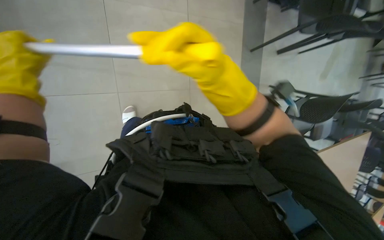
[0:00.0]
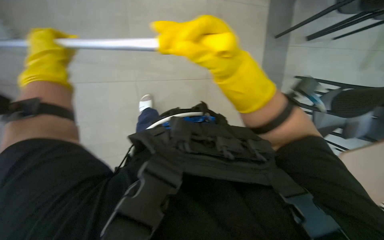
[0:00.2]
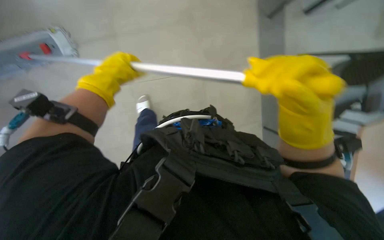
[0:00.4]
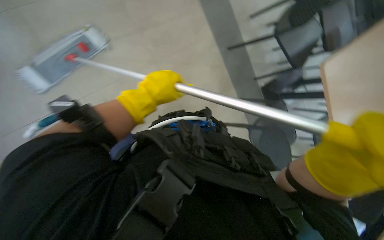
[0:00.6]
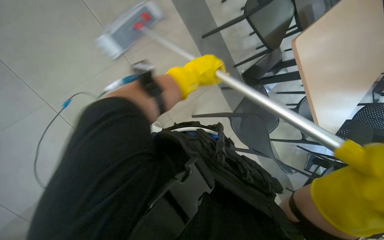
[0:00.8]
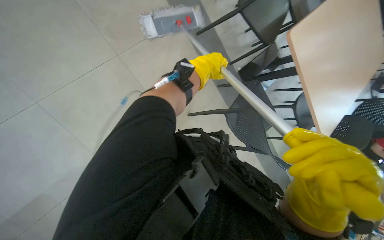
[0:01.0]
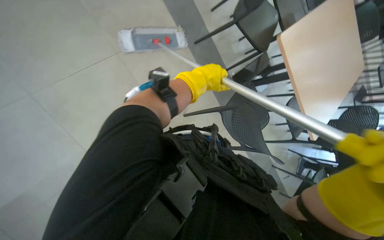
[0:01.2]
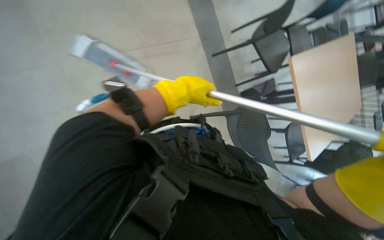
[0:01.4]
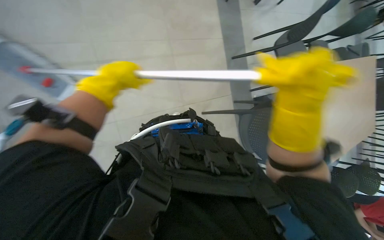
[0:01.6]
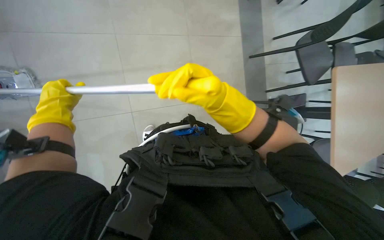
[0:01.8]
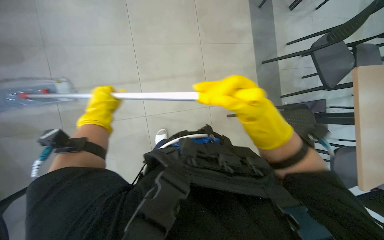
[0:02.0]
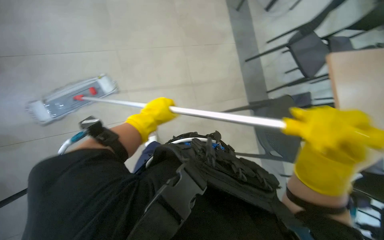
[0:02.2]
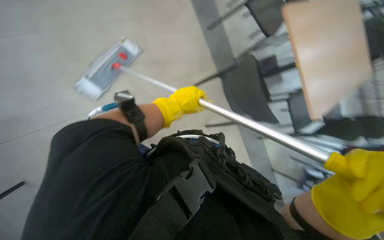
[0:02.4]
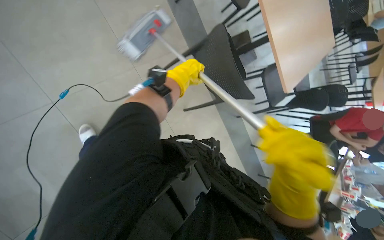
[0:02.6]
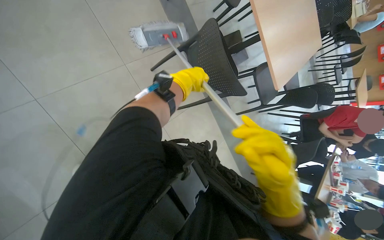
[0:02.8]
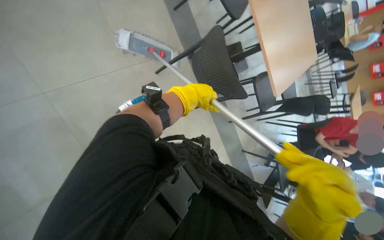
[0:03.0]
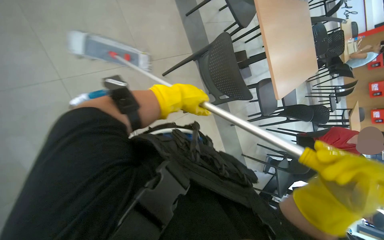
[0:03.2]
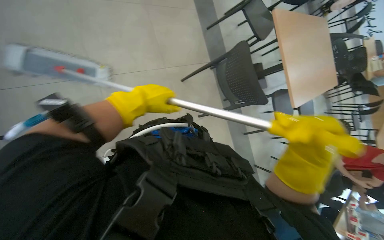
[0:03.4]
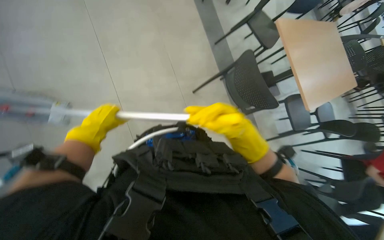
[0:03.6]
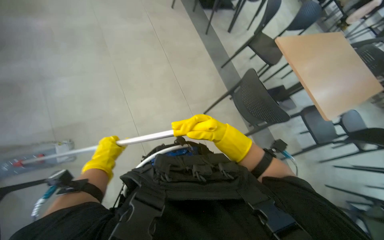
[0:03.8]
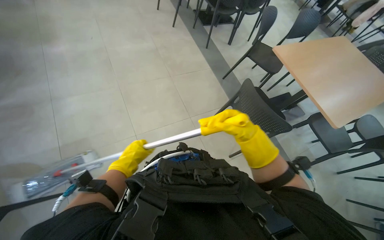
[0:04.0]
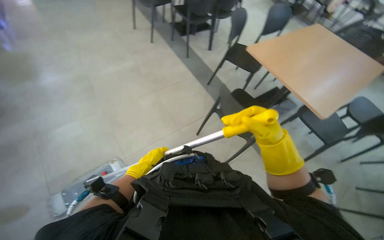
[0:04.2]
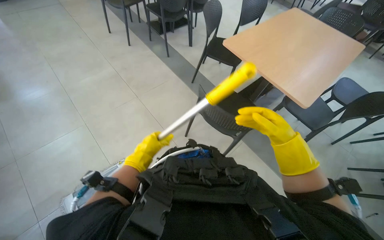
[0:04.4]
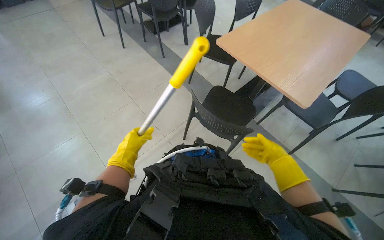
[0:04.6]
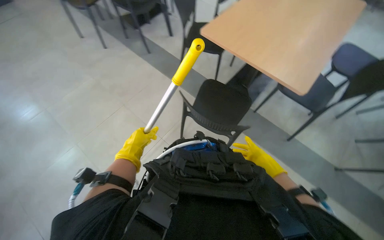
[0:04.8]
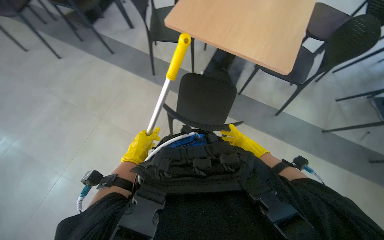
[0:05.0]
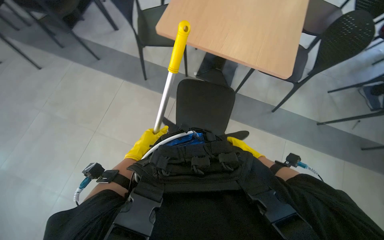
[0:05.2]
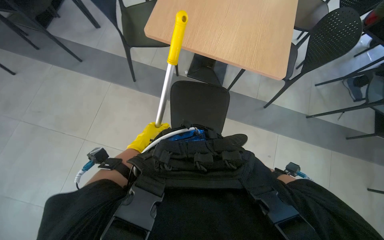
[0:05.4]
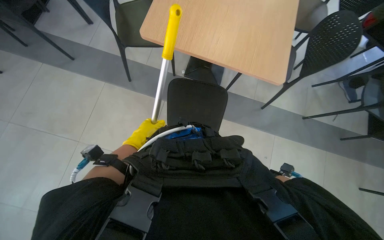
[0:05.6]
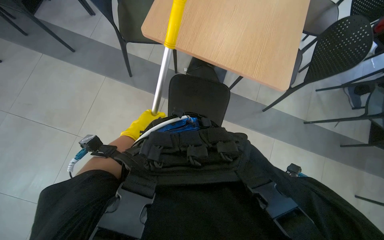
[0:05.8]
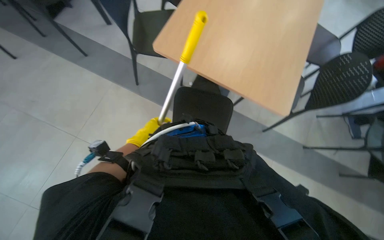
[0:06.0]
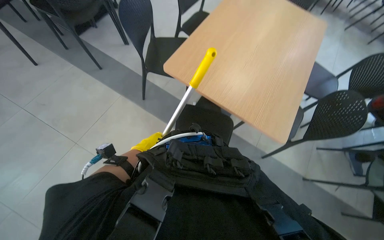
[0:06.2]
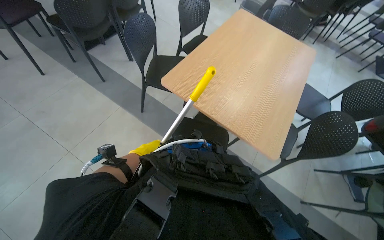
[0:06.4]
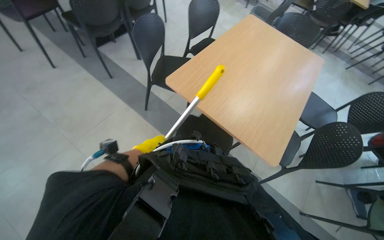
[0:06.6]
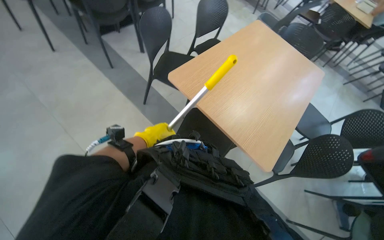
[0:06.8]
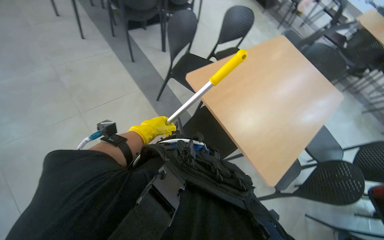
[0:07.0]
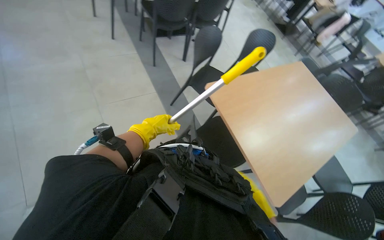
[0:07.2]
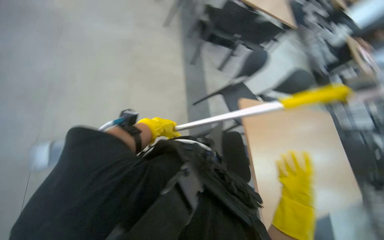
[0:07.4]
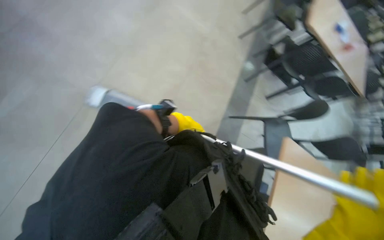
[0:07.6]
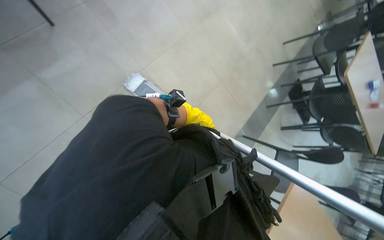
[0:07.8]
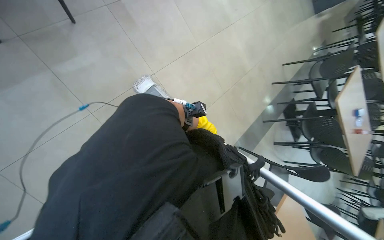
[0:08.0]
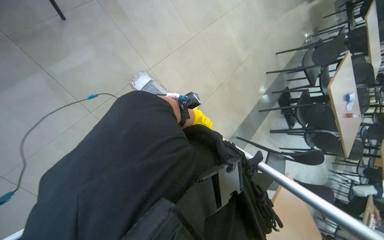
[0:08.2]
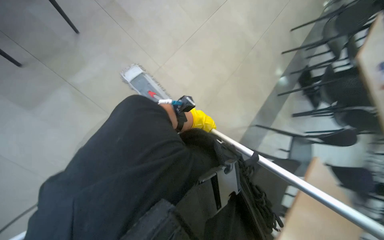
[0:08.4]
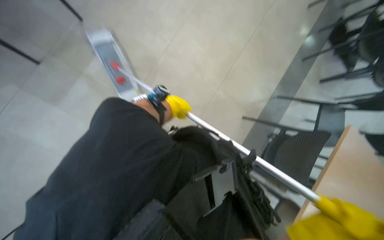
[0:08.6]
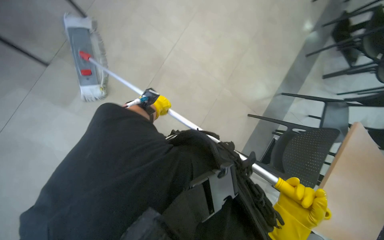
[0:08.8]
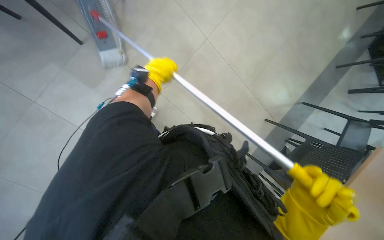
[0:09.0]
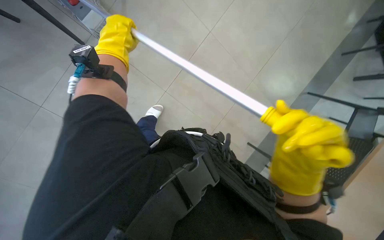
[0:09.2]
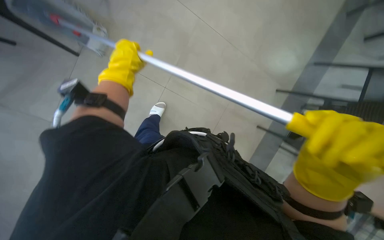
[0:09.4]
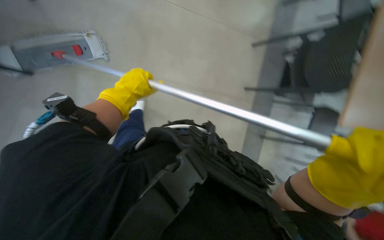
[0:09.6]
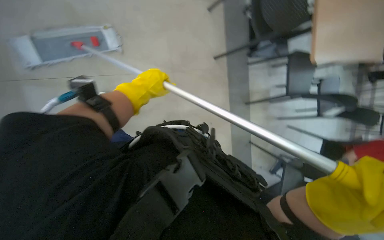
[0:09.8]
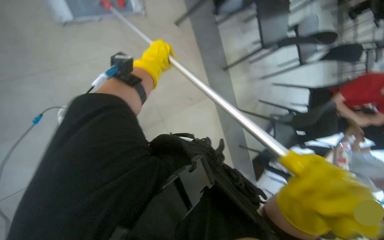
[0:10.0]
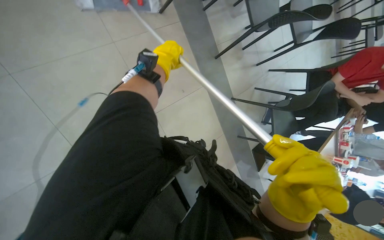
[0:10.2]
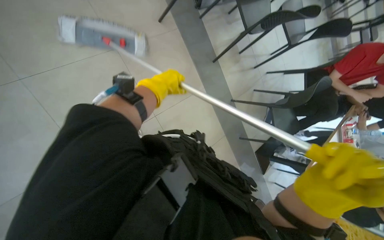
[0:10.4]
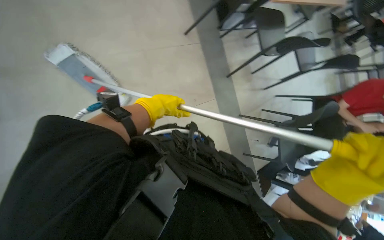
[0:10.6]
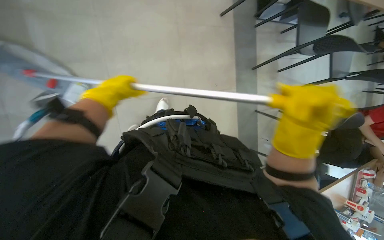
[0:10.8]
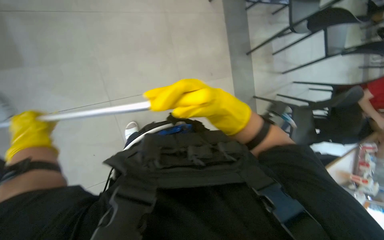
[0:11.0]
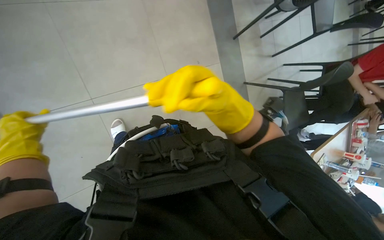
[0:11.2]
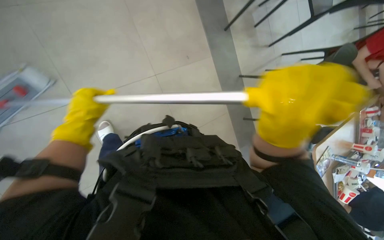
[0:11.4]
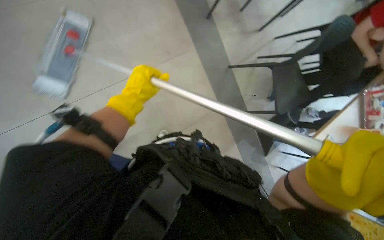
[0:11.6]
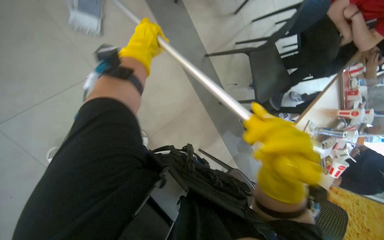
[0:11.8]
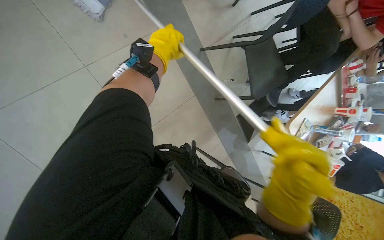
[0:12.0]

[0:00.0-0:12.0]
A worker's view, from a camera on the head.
Job: mopping floor.
The whole recording: Mopping the floor. The worker mops the floor with a flat mop, pausing to rinse and wring the mop head.
0:00.0 to 0:01.6: The left hand moves to the right, approximately 25 cm.
0:01.6 to 0:03.0: The left hand heads to the right, covering approximately 25 cm.
0:03.0 to 0:04.4: The camera sweeps to the left, by approximately 15 degrees. The camera pitches upward, by roughly 25 degrees. The right hand goes roughly 20 cm farther from the camera, and reaches about 30 cm to the left, then returns. Meanwhile the left hand is displaced to the left by about 20 cm.
0:04.4 to 0:06.0: The wearer moves about 50 cm.
0:06.0 to 0:07.6: The camera travels roughly 50 cm. The head rotates about 85 degrees to the left. The view tilts about 25 degrees upward.
0:07.6 to 0:09.0: The head turns to the left by roughly 20 degrees.
0:10.4 to 0:12.0: The wearer moves roughly 50 cm.

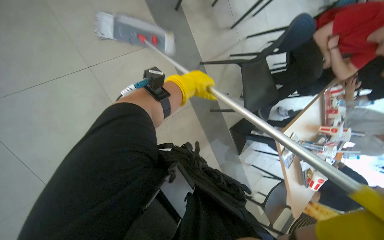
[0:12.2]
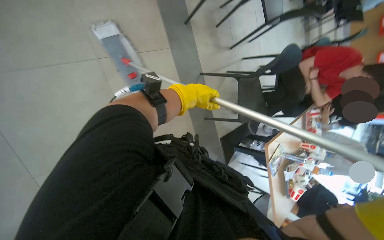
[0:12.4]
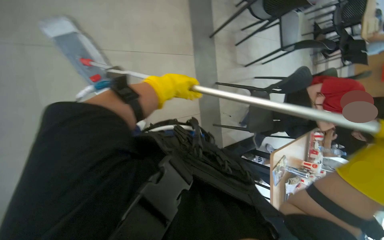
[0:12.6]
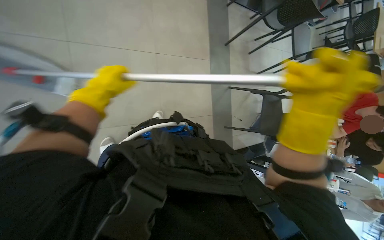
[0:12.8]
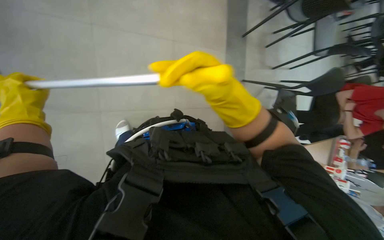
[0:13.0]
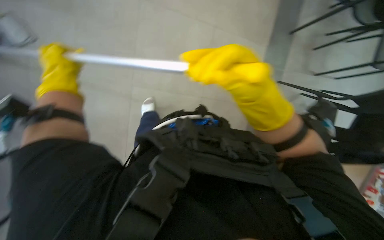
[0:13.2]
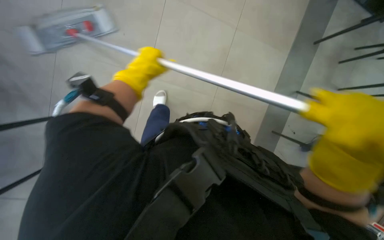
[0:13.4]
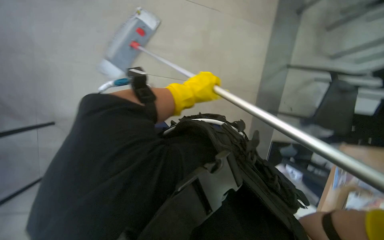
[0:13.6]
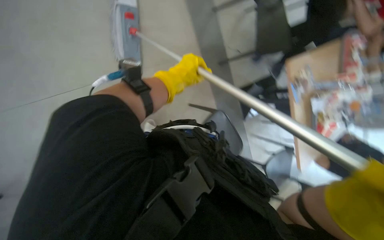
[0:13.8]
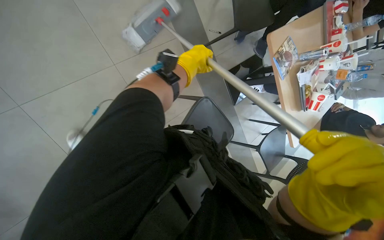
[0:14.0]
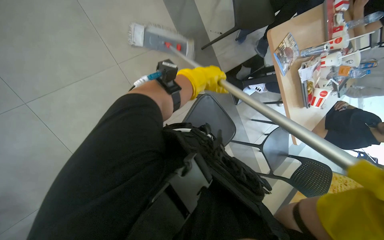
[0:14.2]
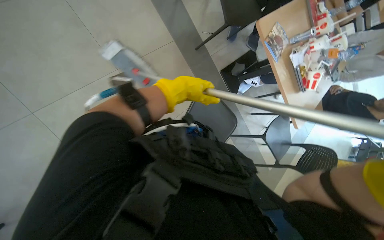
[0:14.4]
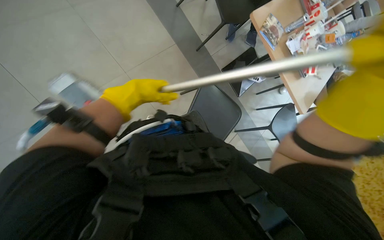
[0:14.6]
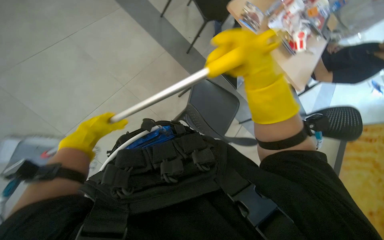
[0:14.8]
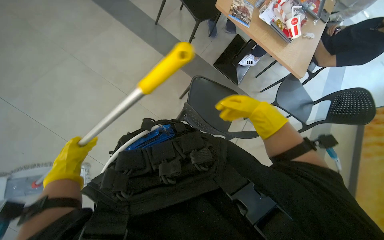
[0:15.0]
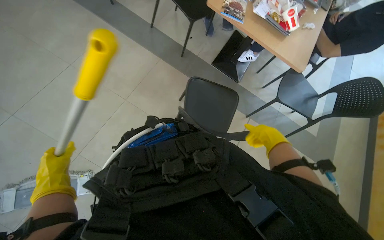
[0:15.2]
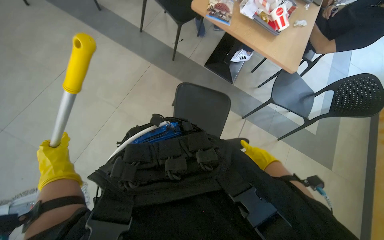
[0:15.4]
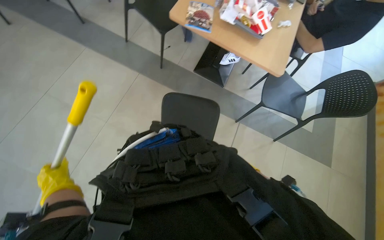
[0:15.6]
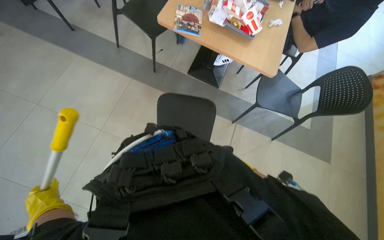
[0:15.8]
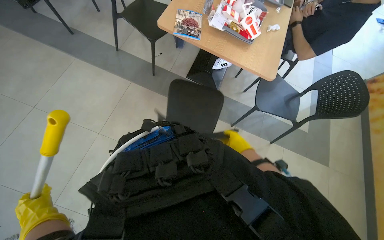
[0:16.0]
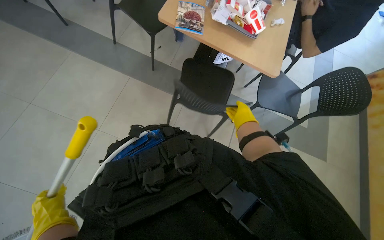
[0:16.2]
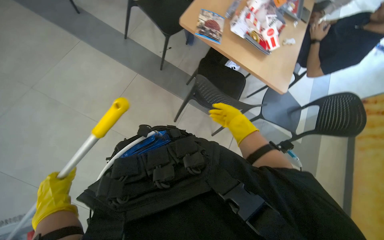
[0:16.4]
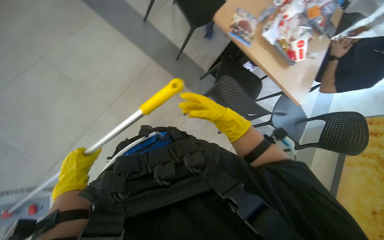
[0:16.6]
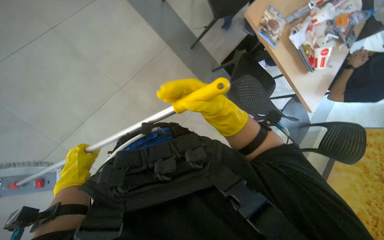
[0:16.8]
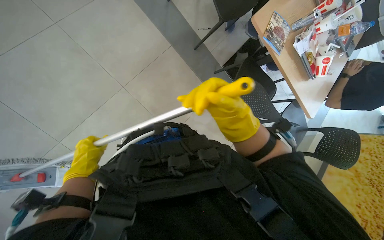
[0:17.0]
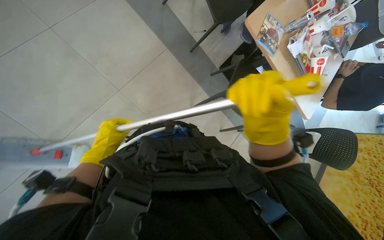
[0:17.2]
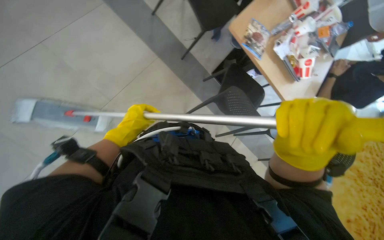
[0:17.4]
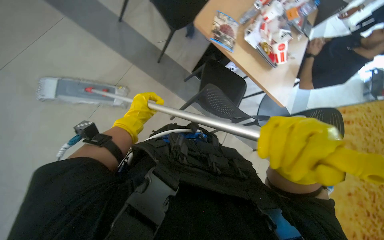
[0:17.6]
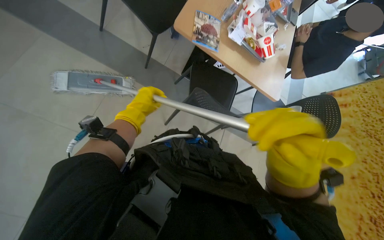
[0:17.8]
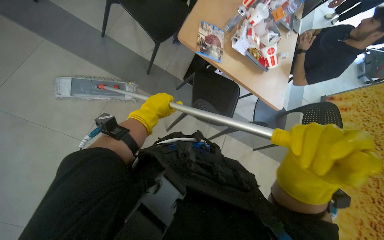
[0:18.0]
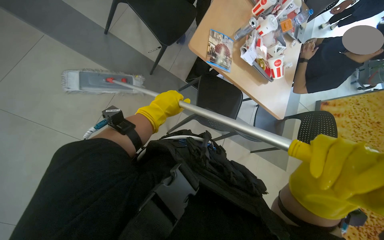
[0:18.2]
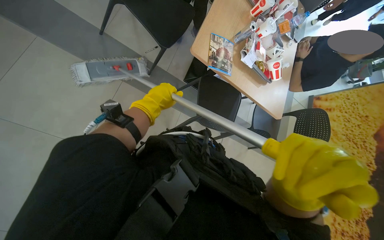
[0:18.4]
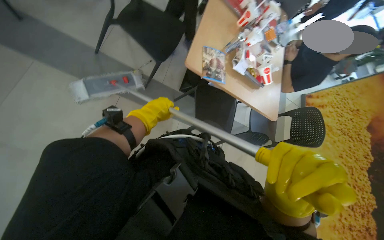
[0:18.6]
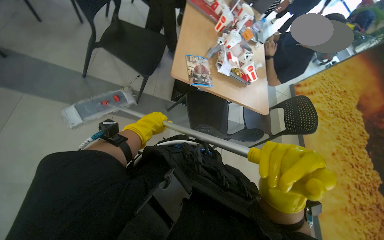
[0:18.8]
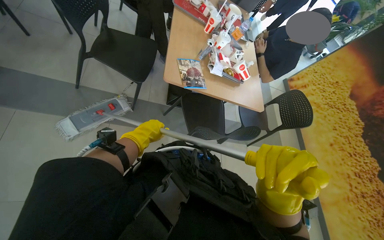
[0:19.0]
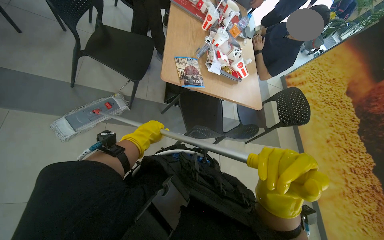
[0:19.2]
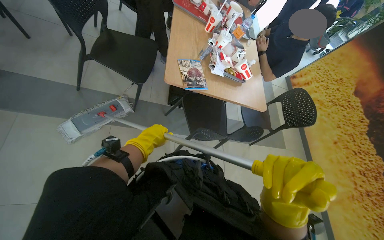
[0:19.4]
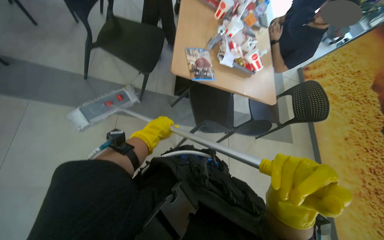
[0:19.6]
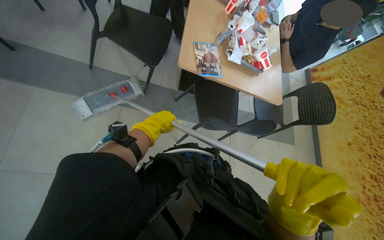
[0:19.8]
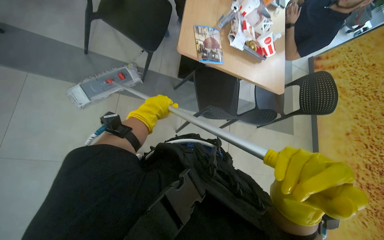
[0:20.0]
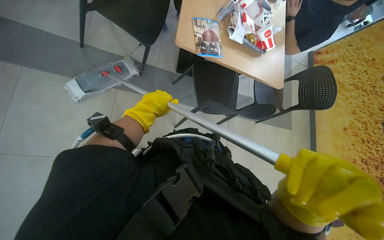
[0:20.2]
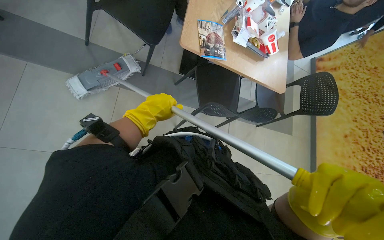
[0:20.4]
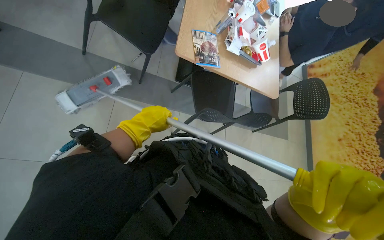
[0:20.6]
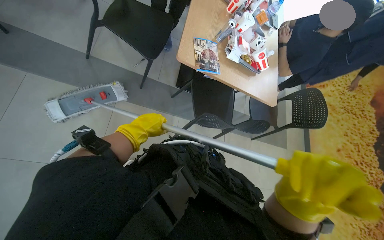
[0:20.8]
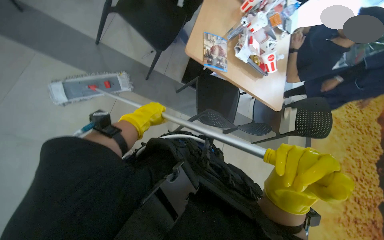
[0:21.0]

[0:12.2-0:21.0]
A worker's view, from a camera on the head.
Job: mopping floor.
The whole recording: Mopping the floor. The worker mops the floor with a flat mop, pausing to rinse and wring the mop head.
0:12.2 to 0:13.6: The camera is carried some 60 cm. The scene turns some 45 degrees clockwise in the picture.
0:13.6 to 0:15.2: The camera travels approximately 40 cm. Everything in view rotates approximately 40 degrees counterclockwise.
0:15.2 to 0:16.6: The right hand shifts roughly 30 cm up the picture and to the left; the left hand heads farther from the camera, covering about 15 cm.
0:16.6 to 0:18.0: The right hand travels nearer to the camera and to the right by some 25 cm. Meanwhile the left hand heads up the picture and to the right, covering about 50 cm.
0:19.6 to 0:21.0: The hands make small movements and keep their place.
